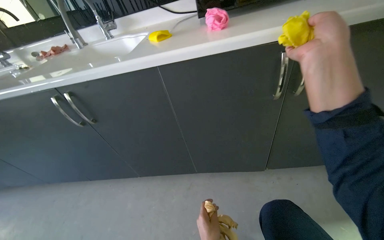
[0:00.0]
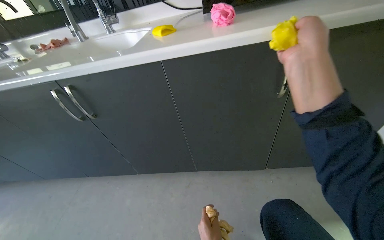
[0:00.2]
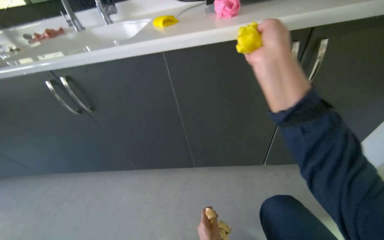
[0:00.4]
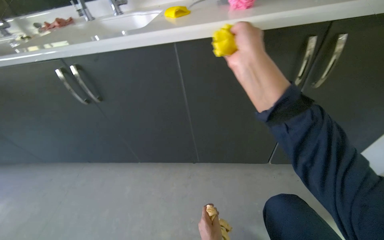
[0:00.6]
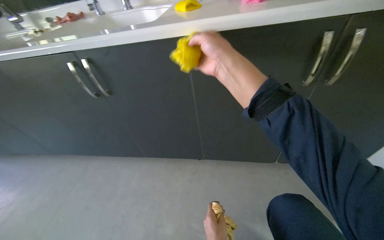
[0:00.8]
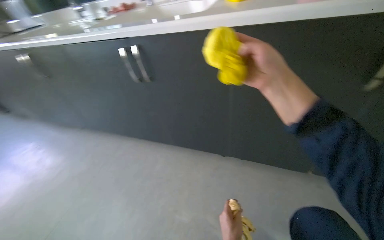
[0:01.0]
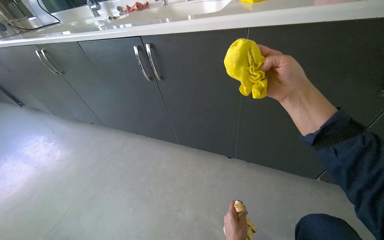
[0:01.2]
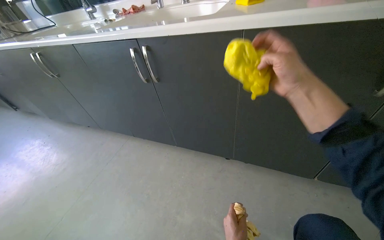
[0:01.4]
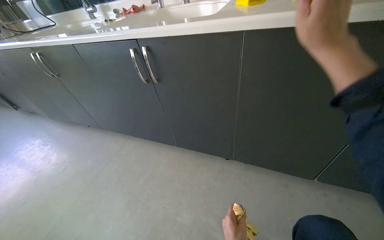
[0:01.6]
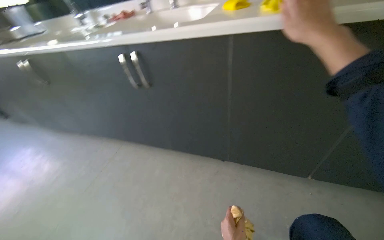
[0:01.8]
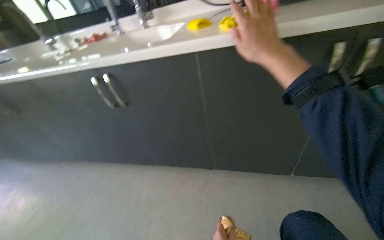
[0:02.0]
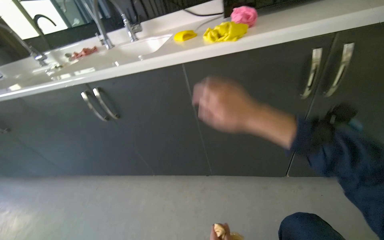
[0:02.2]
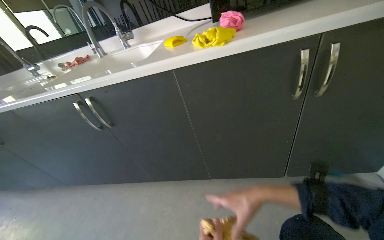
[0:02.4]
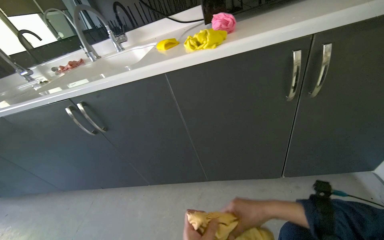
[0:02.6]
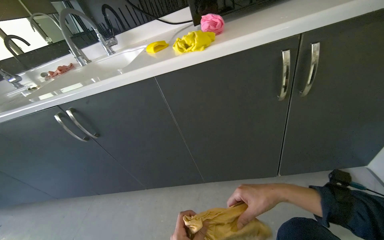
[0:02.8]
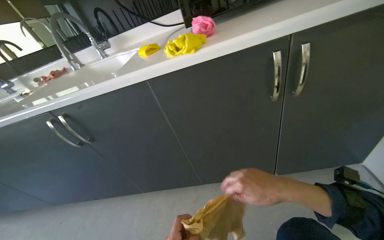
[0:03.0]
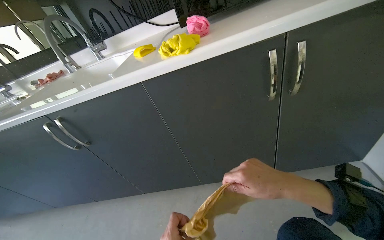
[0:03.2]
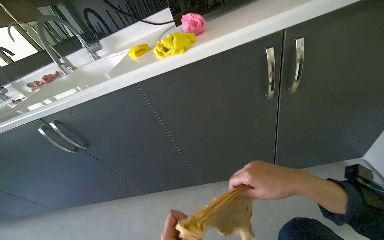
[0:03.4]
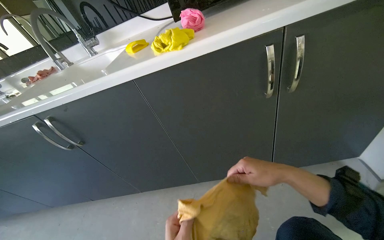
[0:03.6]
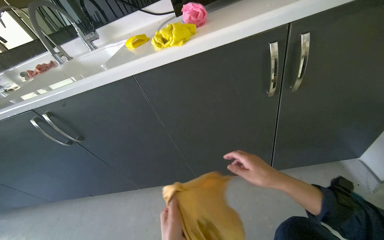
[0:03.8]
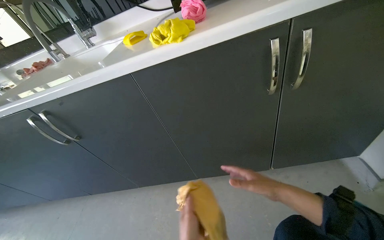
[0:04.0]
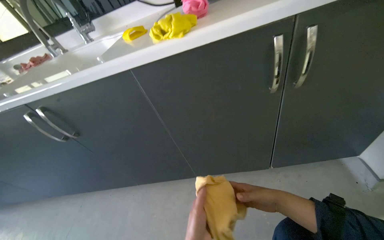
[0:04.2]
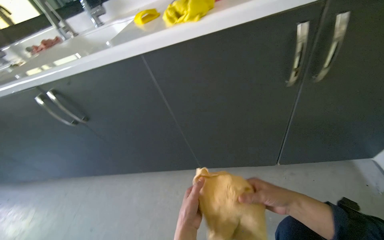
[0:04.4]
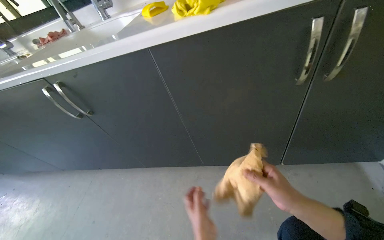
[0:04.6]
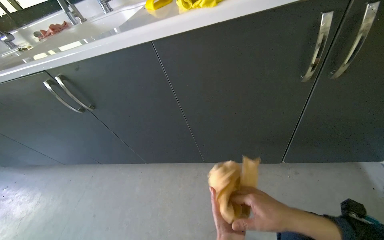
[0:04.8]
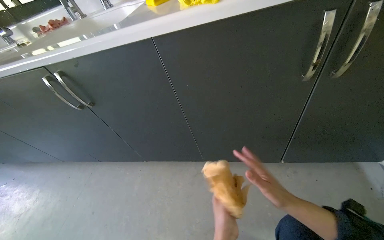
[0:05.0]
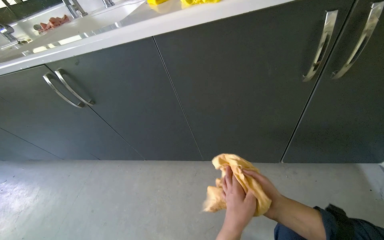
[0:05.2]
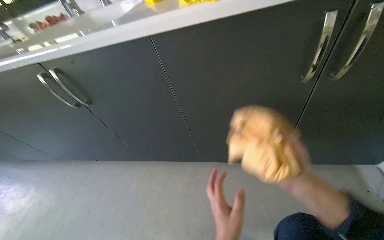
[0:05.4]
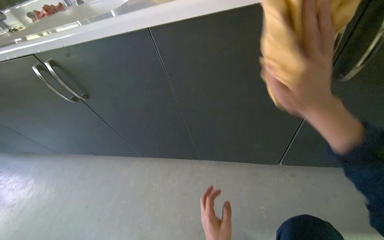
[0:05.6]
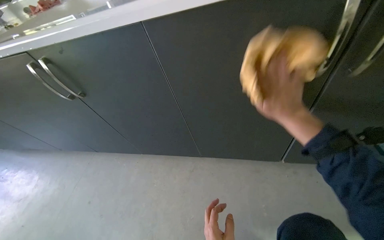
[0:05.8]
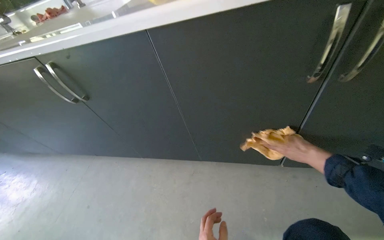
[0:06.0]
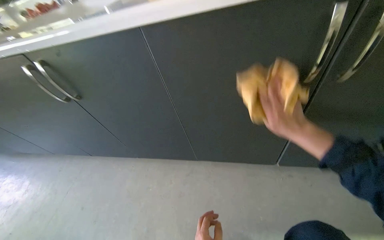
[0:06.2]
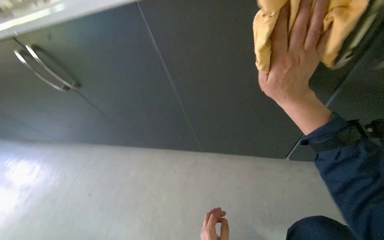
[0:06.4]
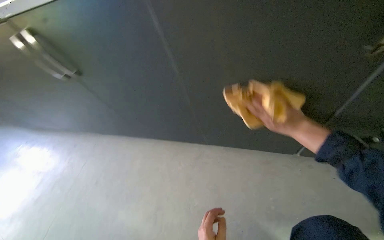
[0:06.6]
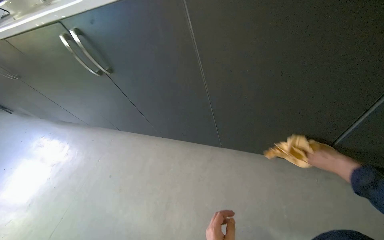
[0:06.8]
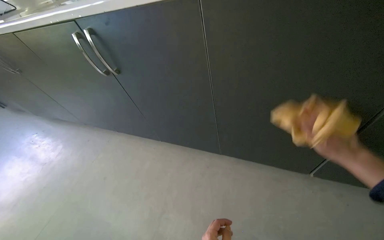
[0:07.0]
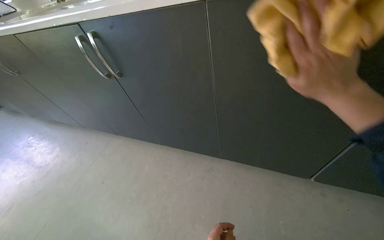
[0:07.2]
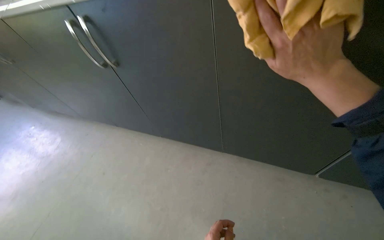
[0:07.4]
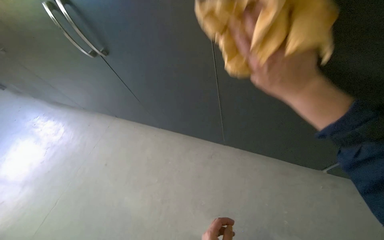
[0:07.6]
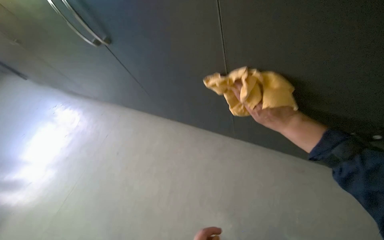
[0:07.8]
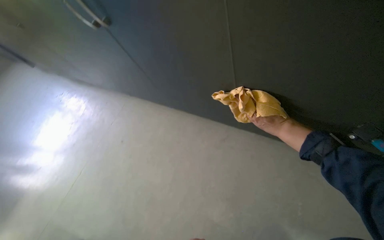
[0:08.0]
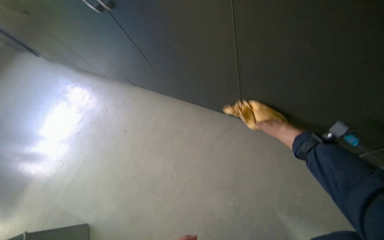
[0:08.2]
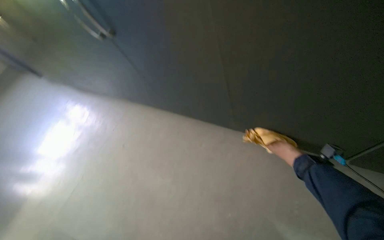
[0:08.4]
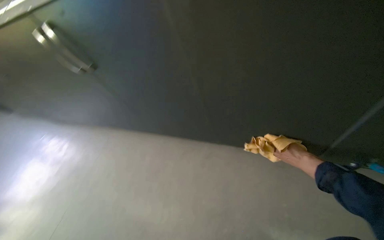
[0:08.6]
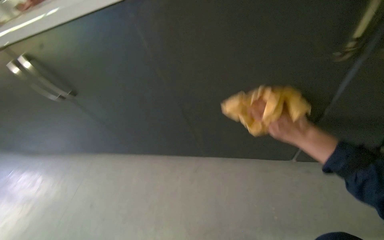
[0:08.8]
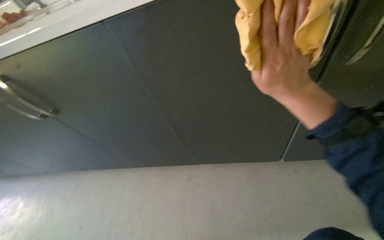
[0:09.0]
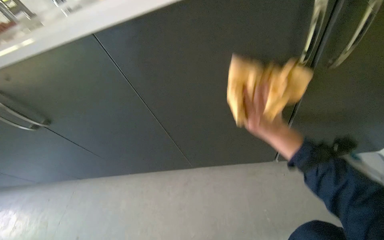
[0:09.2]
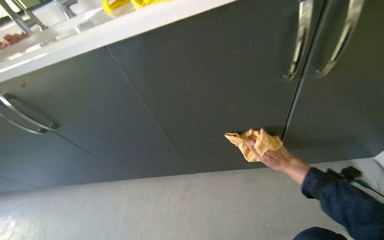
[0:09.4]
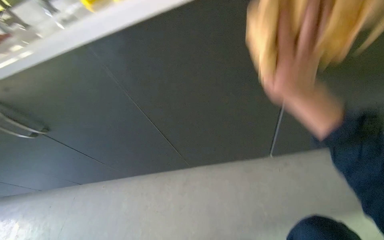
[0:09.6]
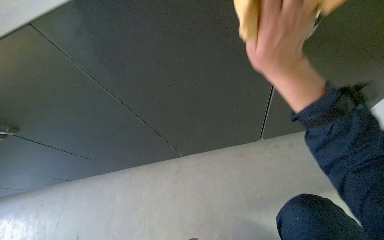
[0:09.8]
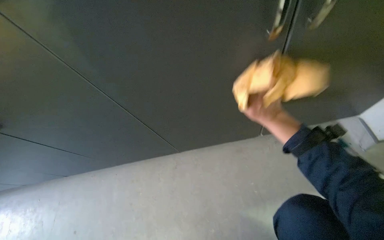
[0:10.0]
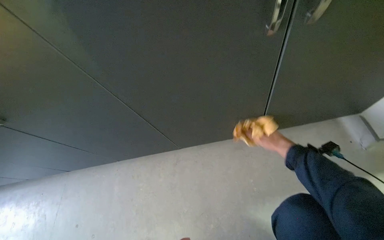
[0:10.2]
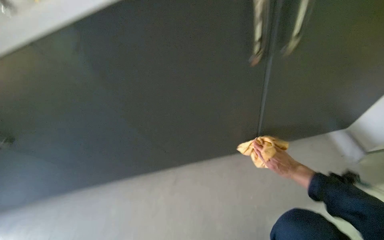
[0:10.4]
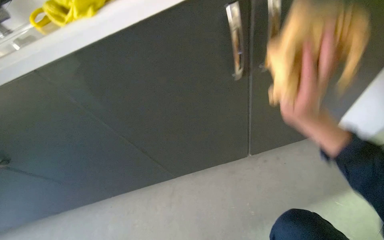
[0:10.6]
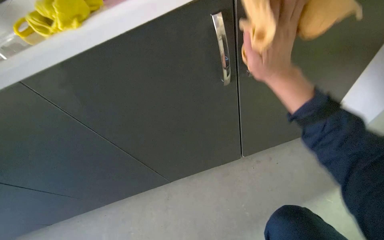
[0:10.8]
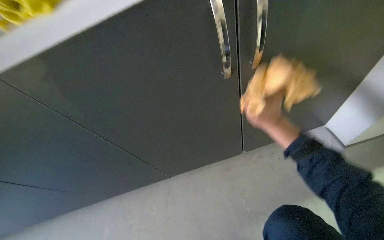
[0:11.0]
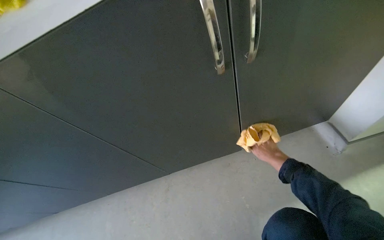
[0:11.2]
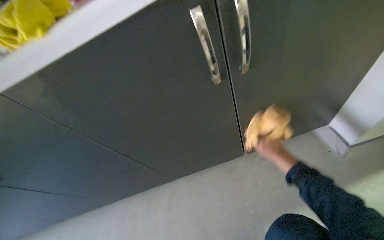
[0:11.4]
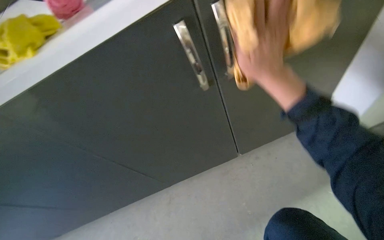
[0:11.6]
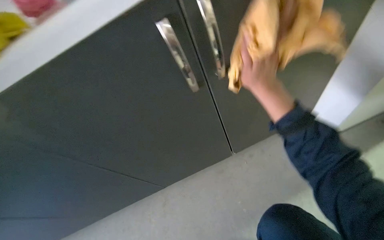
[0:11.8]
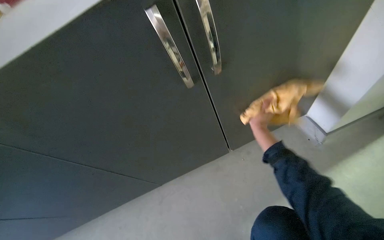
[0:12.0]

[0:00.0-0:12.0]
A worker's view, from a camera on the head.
Job: cleaning kitchen.
The whole recording: Cleaning exterior of kitchen cabinets. The worker wipes the exterior surfaces of the kitchen cabinets with a cloth.
0:00.0 to 0:01.6: The wearer's head swings approximately 20 degrees to the left. The right hand goes roughly 10 cm farther from the camera, and moves about 20 cm to the left and comes back.
0:01.6 to 0:03.0: The right hand is displaced down the picture by approximately 25 cm.
0:04.4 to 0:06.0: The right hand goes some 15 cm up the picture and to the right.
0:06.0 to 0:07.6: The right hand goes left and right, about 25 cm each way, reversing 2 times.
0:07.6 to 0:09.0: The camera pitches downward, by approximately 15 degrees. The right hand reaches roughly 15 cm farther from the camera, then returns.
0:09.0 to 0:10.4: The right hand goes up and down the picture, about 25 cm each way, reversing 2 times.
0:10.4 to 0:12.0: The right hand moves nearer and farther over about 30 cm, changing direction 3 times.

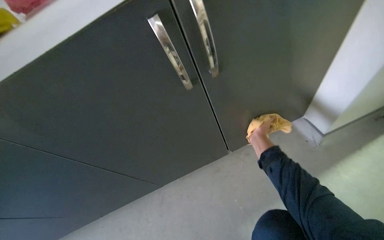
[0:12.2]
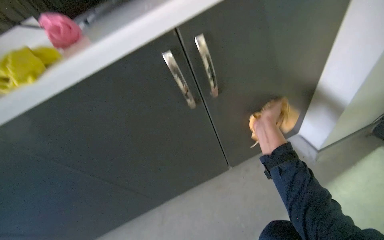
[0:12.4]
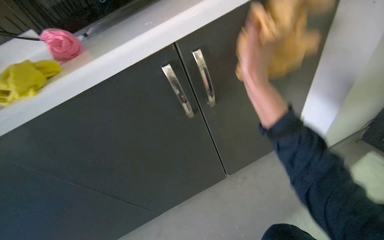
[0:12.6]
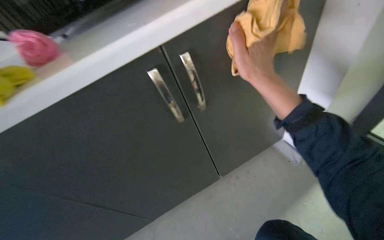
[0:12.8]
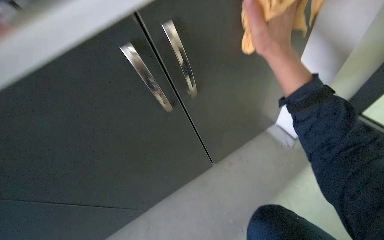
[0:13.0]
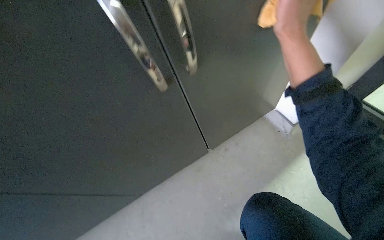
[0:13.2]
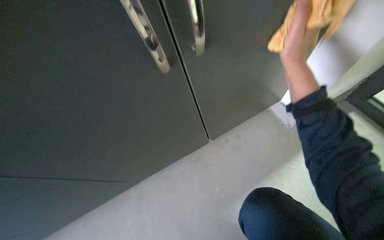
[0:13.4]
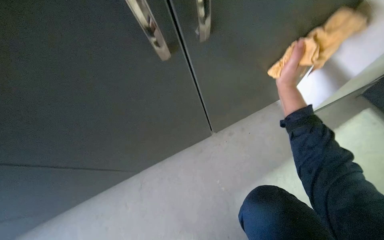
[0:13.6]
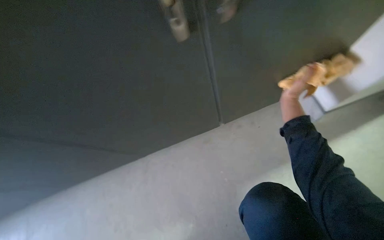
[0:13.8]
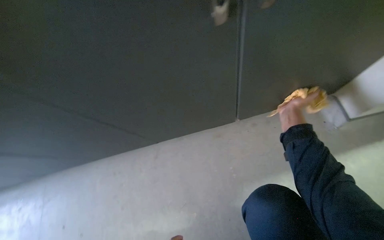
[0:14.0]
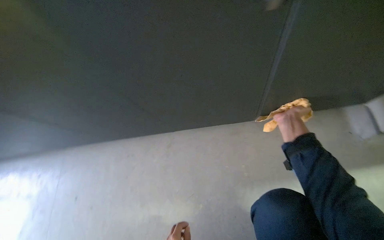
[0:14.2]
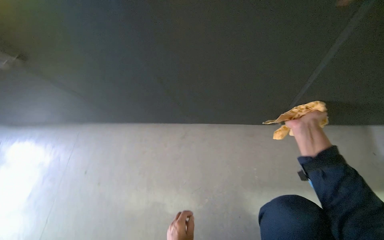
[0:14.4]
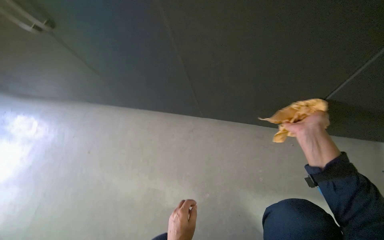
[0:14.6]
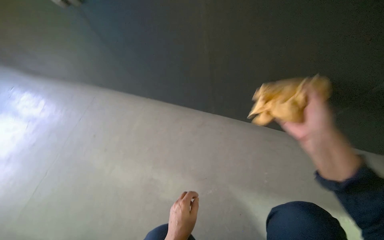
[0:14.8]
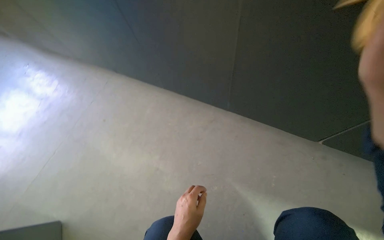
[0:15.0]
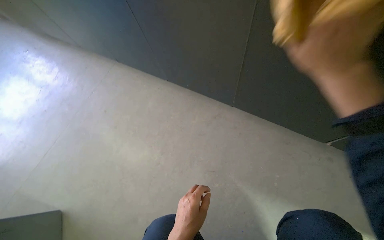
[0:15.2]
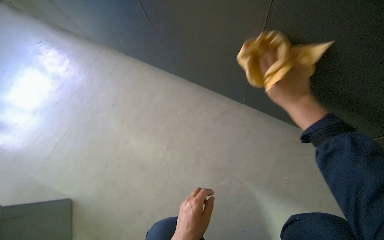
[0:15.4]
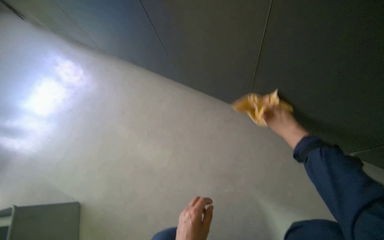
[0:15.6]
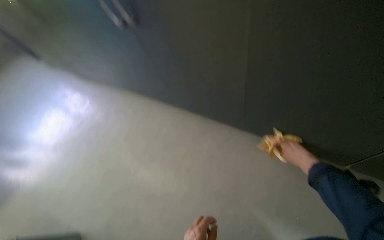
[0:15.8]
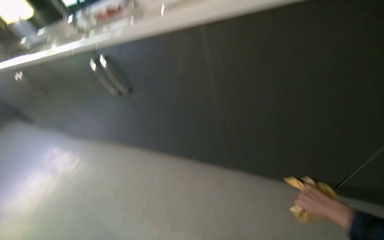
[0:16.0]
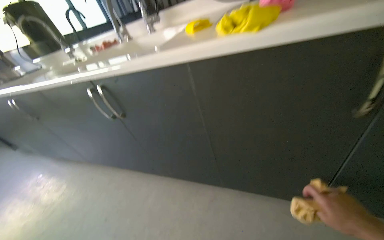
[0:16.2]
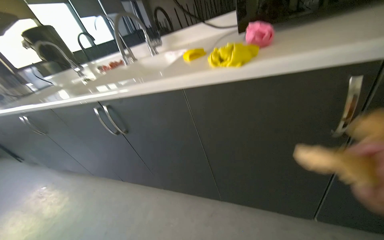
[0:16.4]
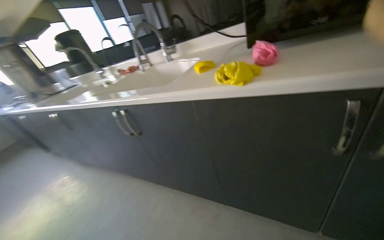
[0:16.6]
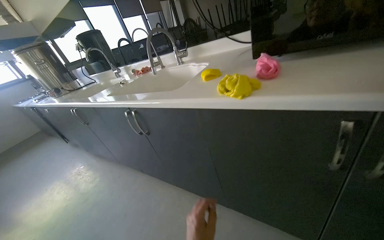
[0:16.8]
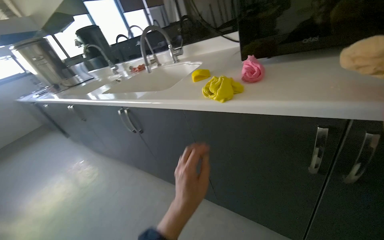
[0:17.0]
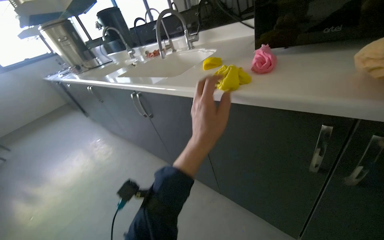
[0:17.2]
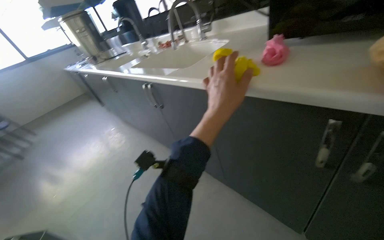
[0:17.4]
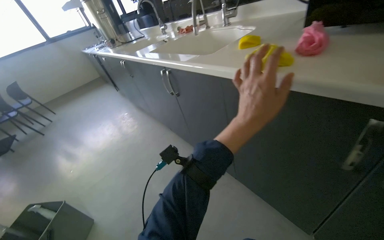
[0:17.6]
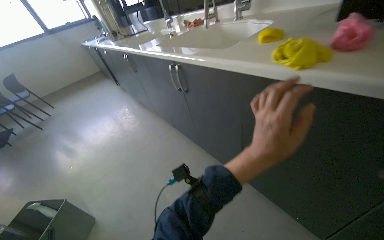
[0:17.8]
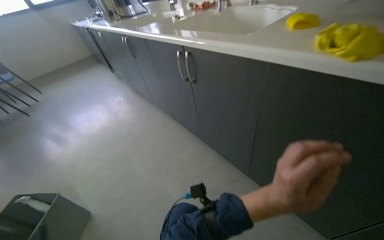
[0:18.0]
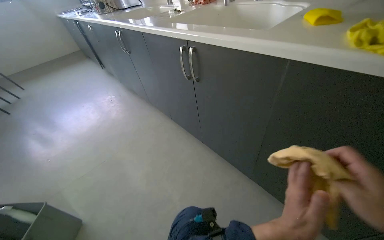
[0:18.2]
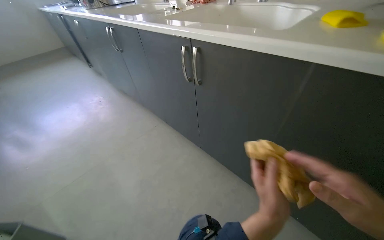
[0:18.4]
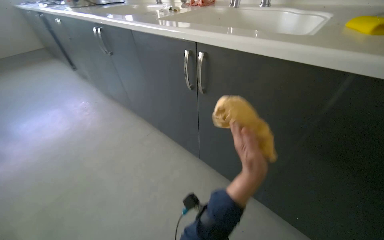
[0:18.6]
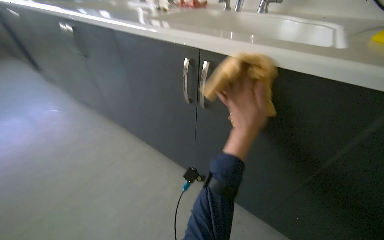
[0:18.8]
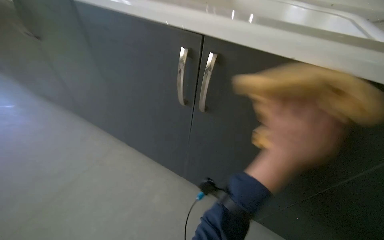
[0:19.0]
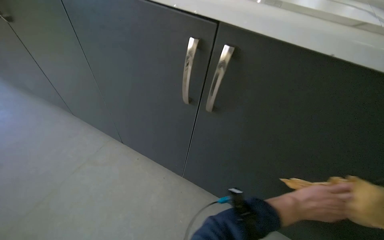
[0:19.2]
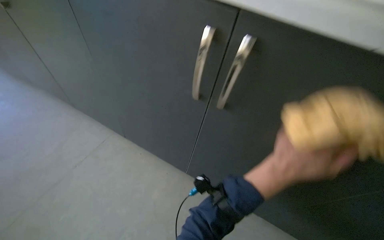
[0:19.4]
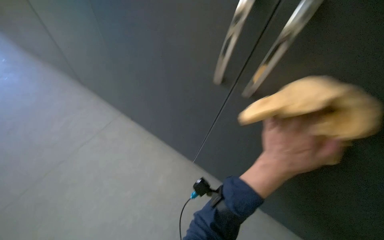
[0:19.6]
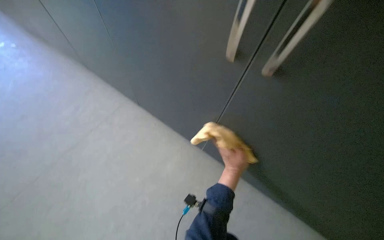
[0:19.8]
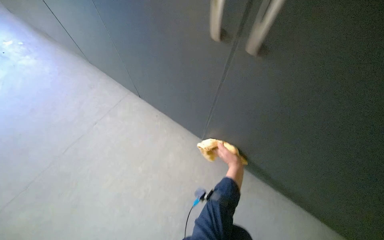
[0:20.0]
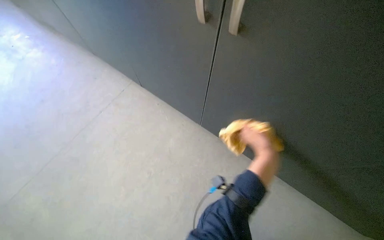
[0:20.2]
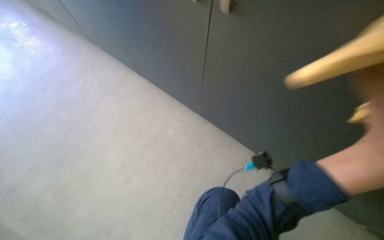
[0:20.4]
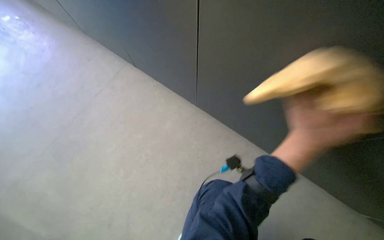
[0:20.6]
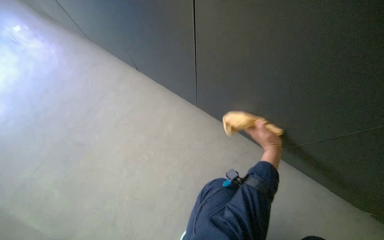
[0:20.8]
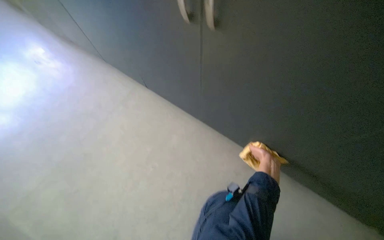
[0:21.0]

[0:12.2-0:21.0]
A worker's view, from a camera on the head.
Job: cleaning kitchen.
The whole recording: Cleaning exterior of kitchen cabinets. The worker wipes the exterior surfaces of the kitchen cabinets with a cloth.
0:12.2 to 0:13.6: The view tips downward by some 20 degrees. The right hand travels nearer to the camera by approximately 15 cm.
0:13.6 to 0:15.2: The wearer looks approximately 40 degrees further to the left. The camera pitches downward, by roughly 20 degrees.
0:16.6 to 0:18.0: The wearer's head swings about 25 degrees to the left. The camera pitches downward, by roughly 15 degrees.
0:18.0 to 0:19.6: The wearer moves some 50 cm. The view swings roughly 25 degrees to the right.
0:19.6 to 0:21.0: The camera is aimed some 15 degrees further to the left. The view tips upward by some 20 degrees. The left hand goes nearer and farther, approximately 30 cm each way, reversing 2 times.
